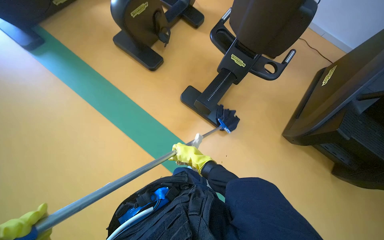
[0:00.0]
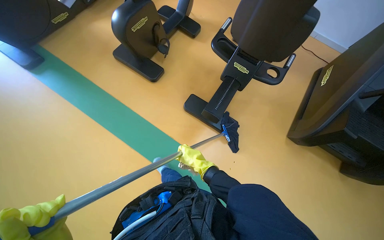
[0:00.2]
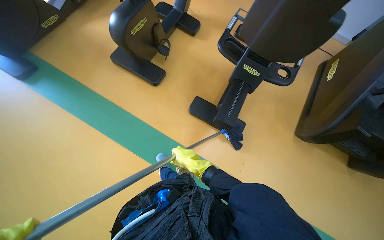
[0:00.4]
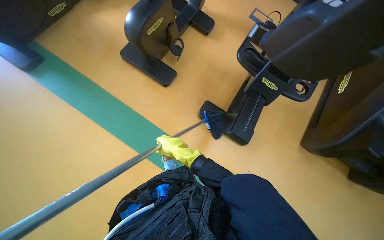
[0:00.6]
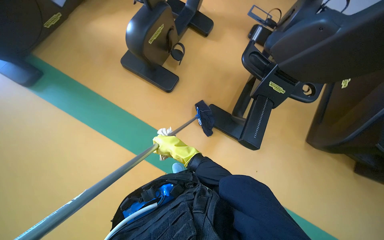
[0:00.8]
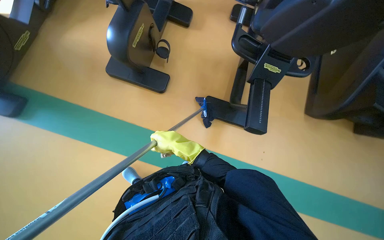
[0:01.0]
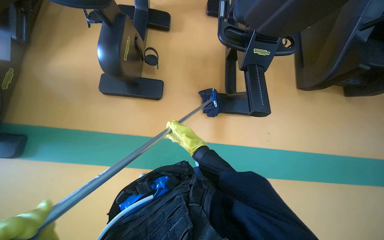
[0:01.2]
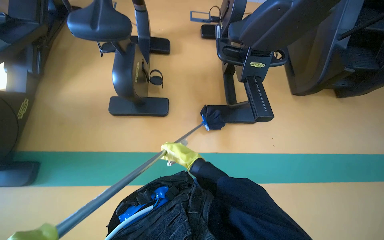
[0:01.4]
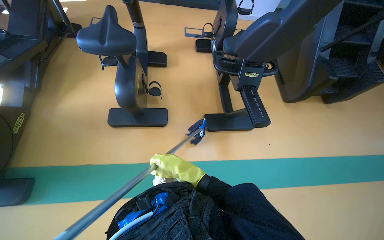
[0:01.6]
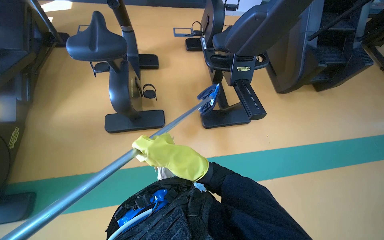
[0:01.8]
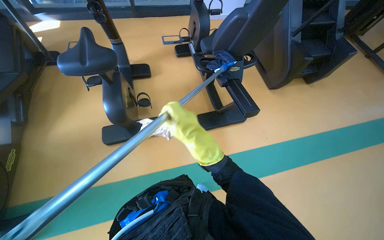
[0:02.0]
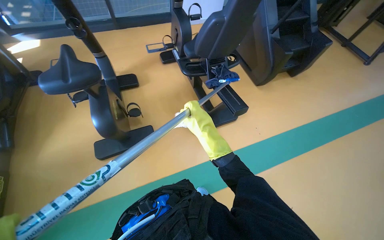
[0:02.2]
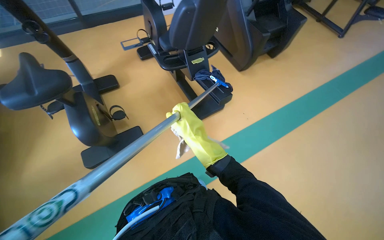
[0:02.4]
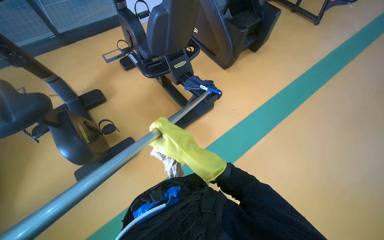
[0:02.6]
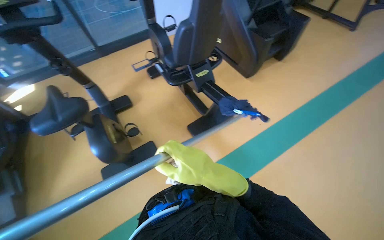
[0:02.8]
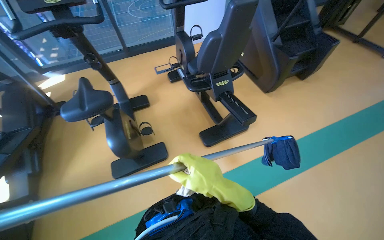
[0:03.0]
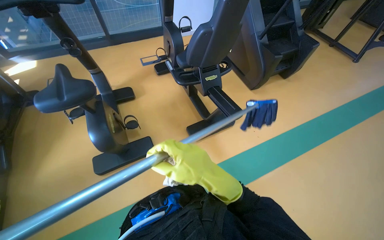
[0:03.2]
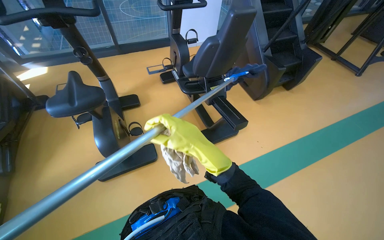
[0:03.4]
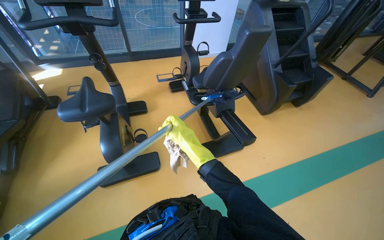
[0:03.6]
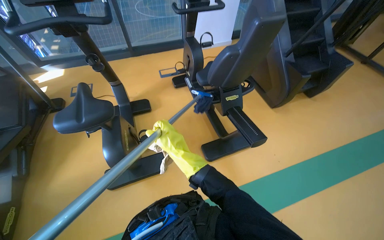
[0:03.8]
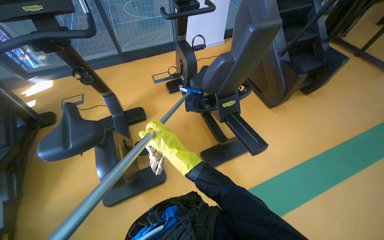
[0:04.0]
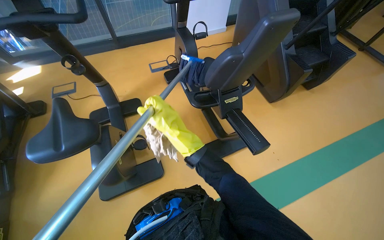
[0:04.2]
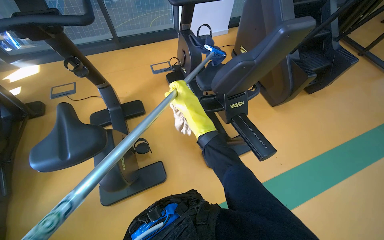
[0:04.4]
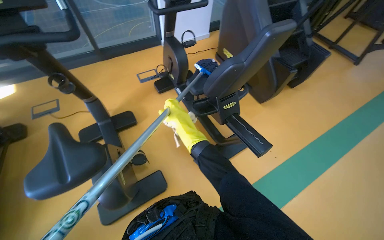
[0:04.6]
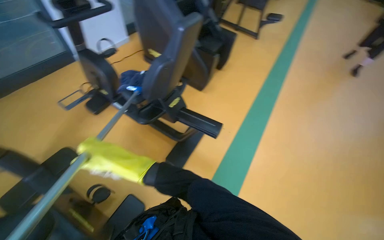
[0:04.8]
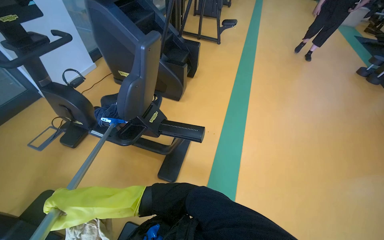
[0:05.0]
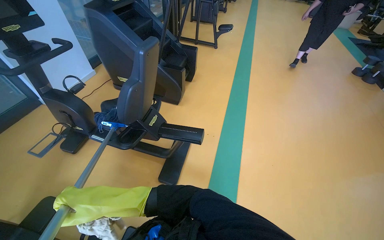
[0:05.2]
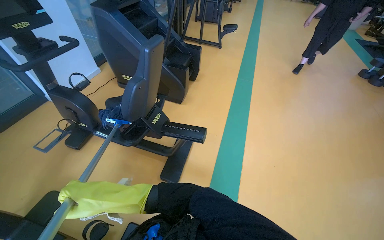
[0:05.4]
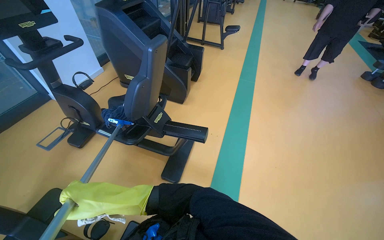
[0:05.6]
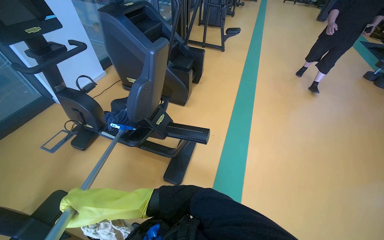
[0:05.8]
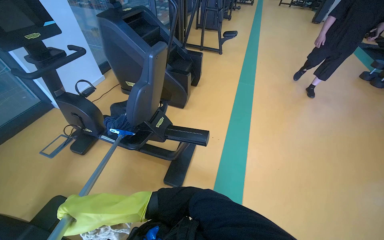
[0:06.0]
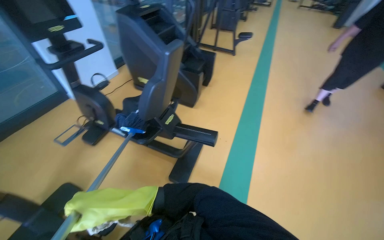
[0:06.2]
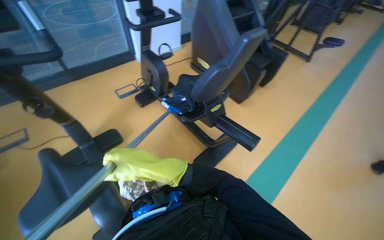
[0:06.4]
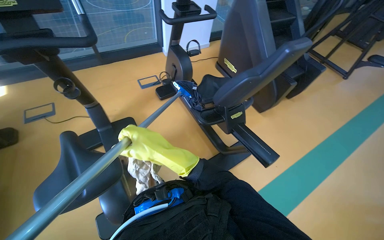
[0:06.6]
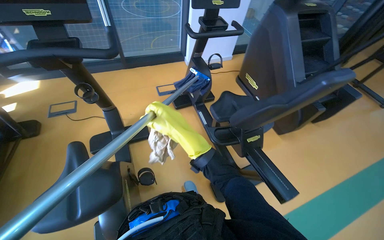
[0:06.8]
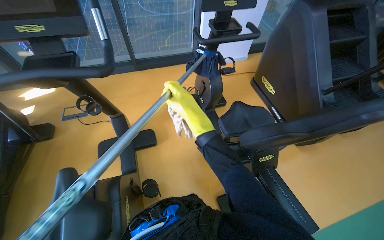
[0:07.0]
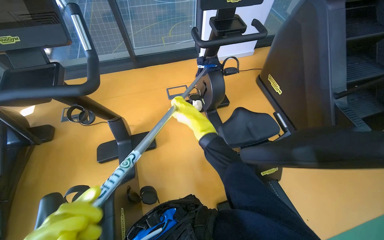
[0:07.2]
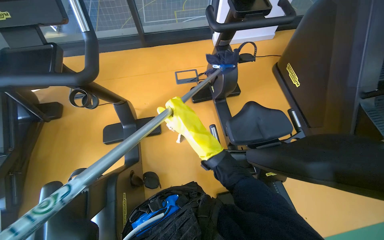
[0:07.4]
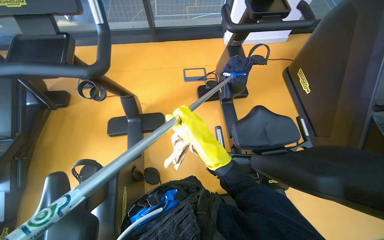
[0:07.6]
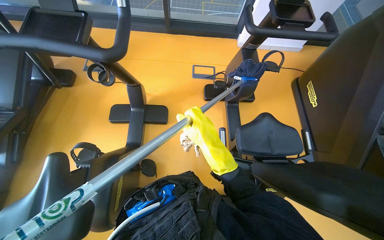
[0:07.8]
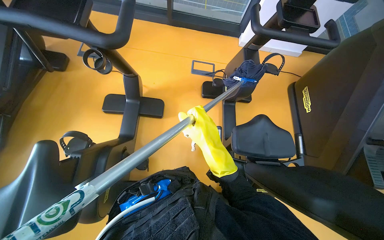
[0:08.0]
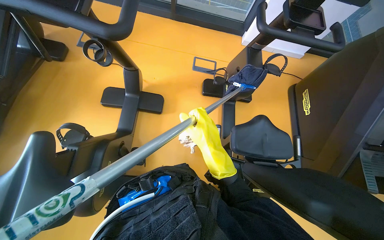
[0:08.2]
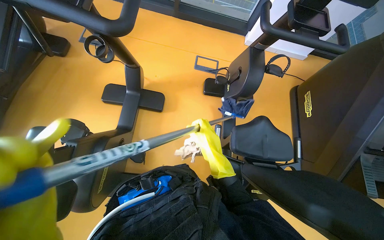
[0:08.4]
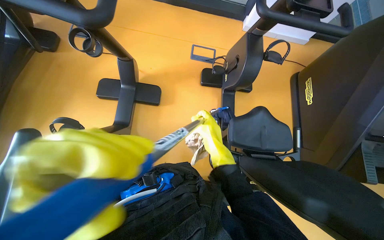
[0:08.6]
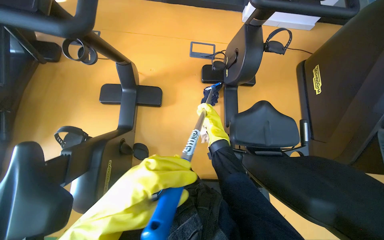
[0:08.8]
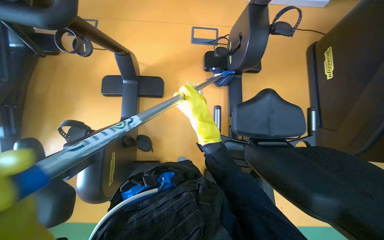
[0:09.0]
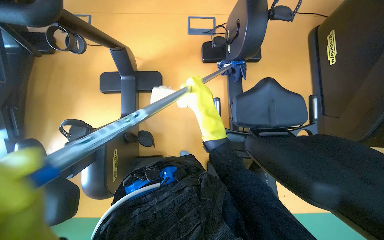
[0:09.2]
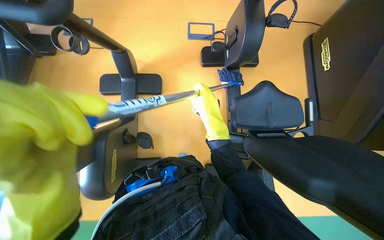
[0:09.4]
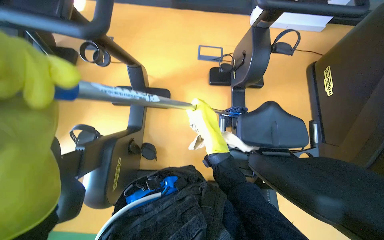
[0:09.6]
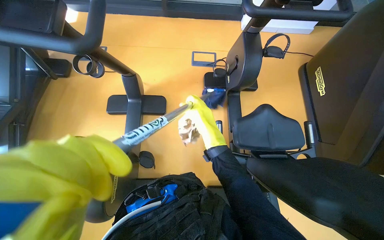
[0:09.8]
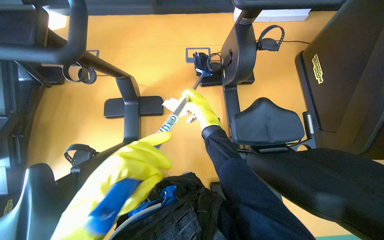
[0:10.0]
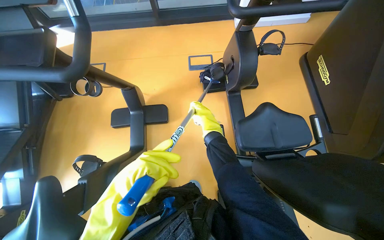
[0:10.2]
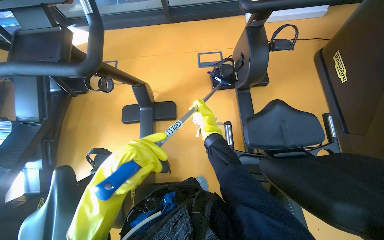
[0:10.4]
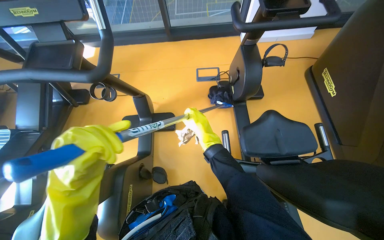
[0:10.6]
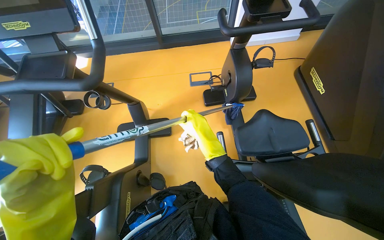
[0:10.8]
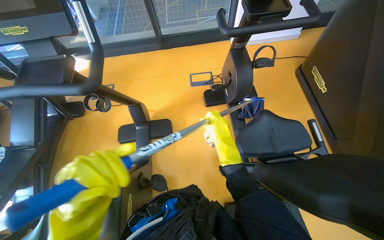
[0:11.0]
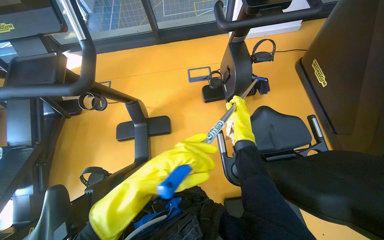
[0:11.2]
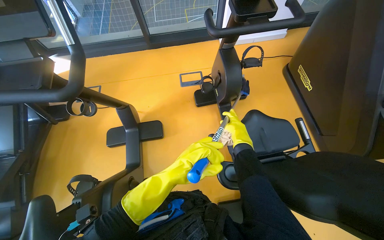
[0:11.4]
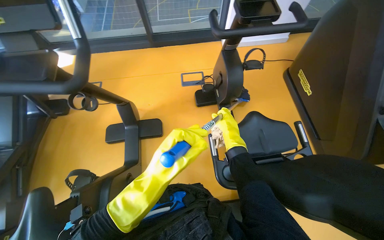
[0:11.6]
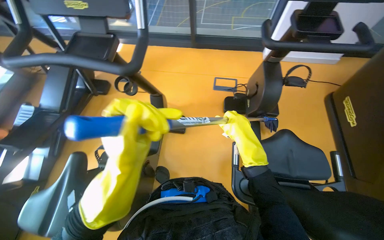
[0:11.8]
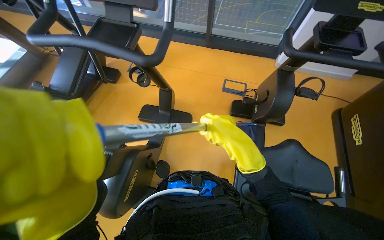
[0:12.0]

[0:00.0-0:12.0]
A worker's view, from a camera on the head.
Job: wiping surfaces.
The whole recording: Cleaning gym equipment. The worker cleans various gym machines, including a stair climber and stationary bikes, using a long-handled tool and a cloth.
0:00.0 to 0:01.6: The wearer moves about 80 cm. The wearer's head swings some 40 degrees to the right.
0:01.6 to 0:03.0: The right hand heads to the right and nearer to the camera, covering some 15 cm.
0:03.0 to 0:04.4: The right hand travels farther from the camera, up the picture and to the left by roughly 60 cm.
0:04.4 to 0:06.0: The head turns to the right by about 50 degrees.
0:06.0 to 0:07.6: The camera travels approximately 50 cm. The head turns to the left by some 65 degrees. The wearer looks some 15 degrees further downward.
0:07.6 to 0:09.0: The view tilts about 10 degrees downward. The right hand goes some 15 cm farther from the camera.
0:10.4 to 0:12.0: The right hand goes nearer and farther, about 20 cm each way, reversing 2 times. The left hand shifts some 10 cm nearer to the camera.

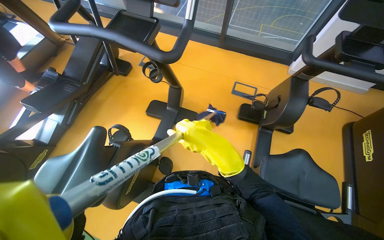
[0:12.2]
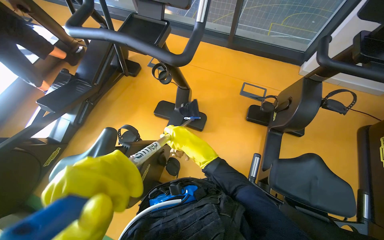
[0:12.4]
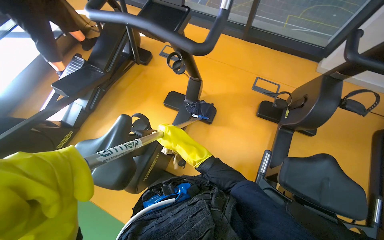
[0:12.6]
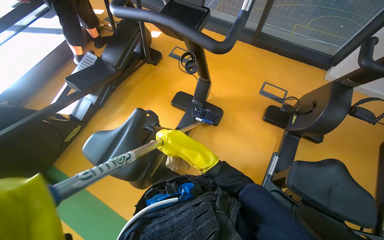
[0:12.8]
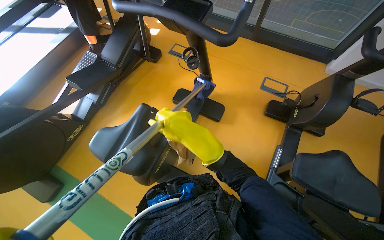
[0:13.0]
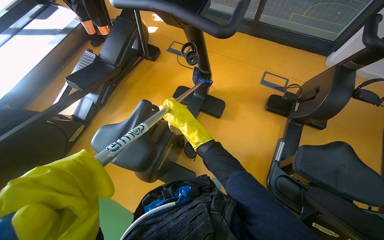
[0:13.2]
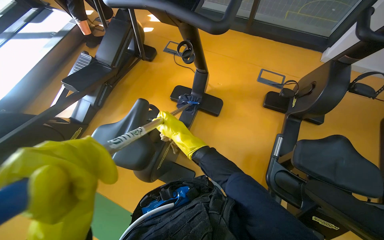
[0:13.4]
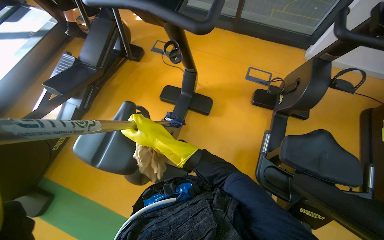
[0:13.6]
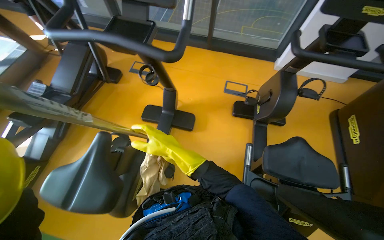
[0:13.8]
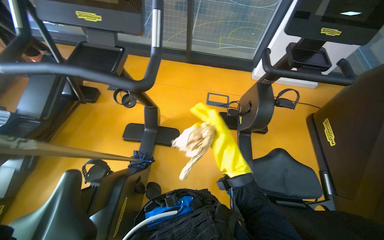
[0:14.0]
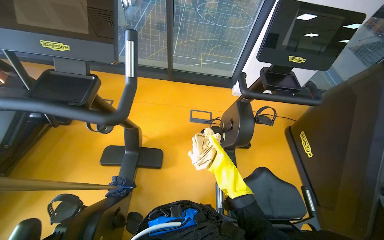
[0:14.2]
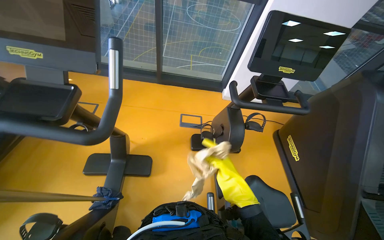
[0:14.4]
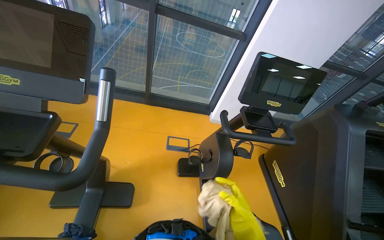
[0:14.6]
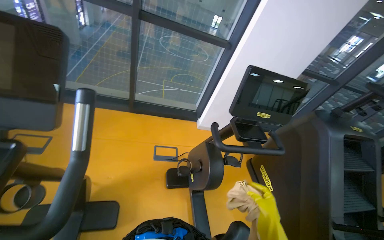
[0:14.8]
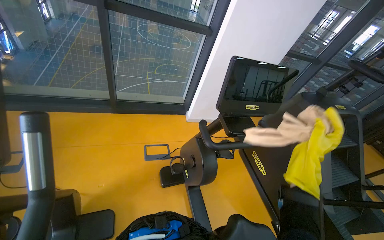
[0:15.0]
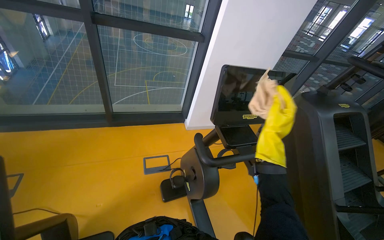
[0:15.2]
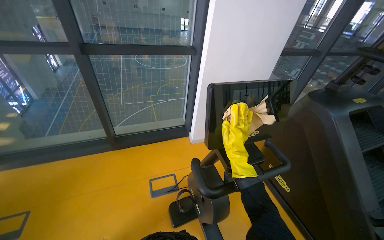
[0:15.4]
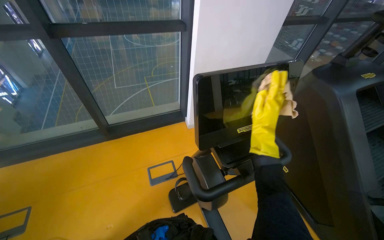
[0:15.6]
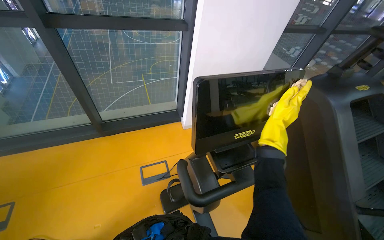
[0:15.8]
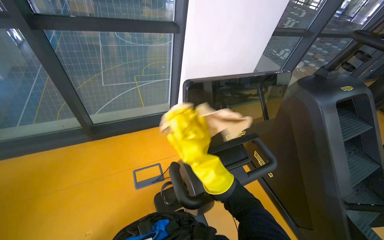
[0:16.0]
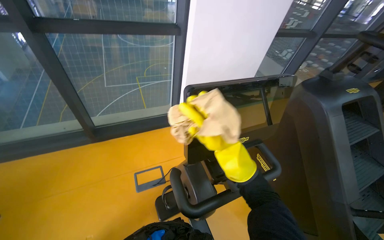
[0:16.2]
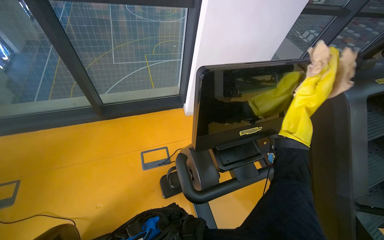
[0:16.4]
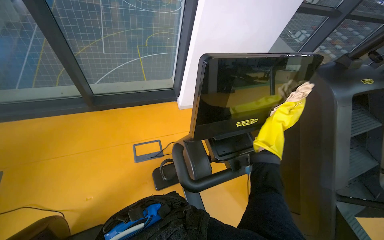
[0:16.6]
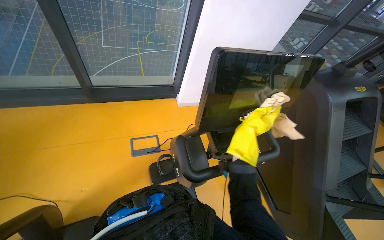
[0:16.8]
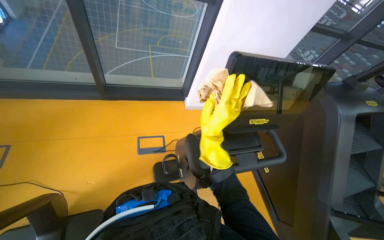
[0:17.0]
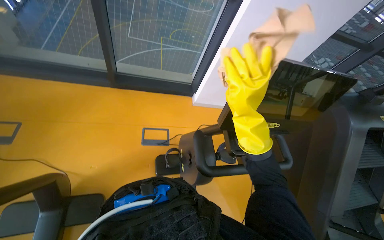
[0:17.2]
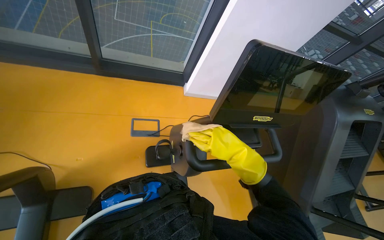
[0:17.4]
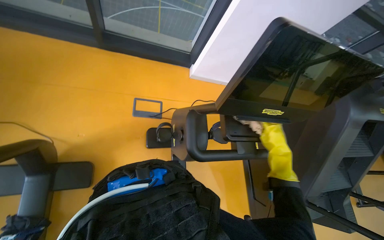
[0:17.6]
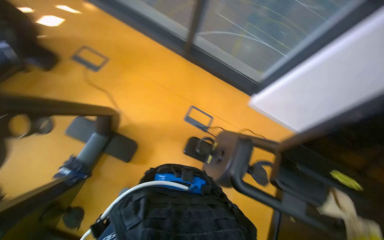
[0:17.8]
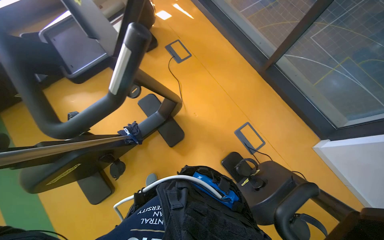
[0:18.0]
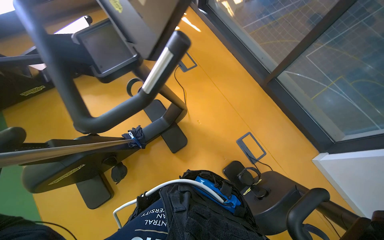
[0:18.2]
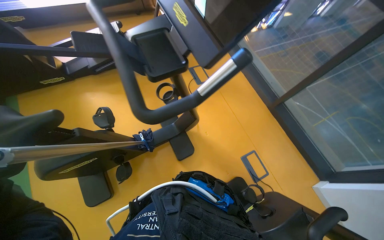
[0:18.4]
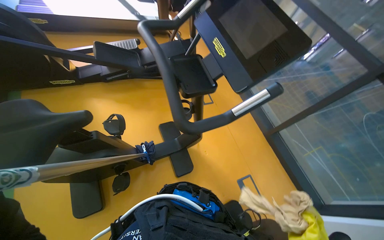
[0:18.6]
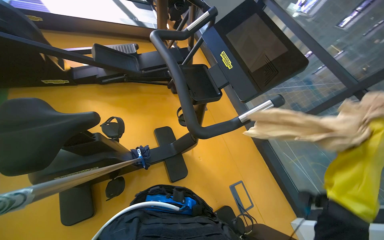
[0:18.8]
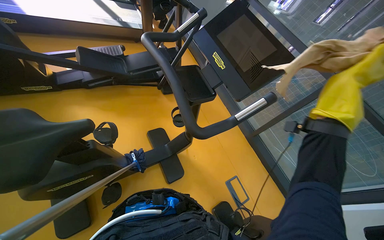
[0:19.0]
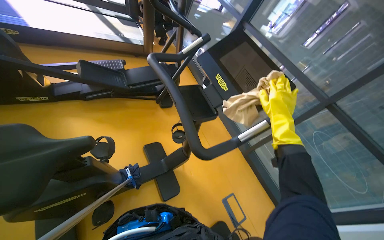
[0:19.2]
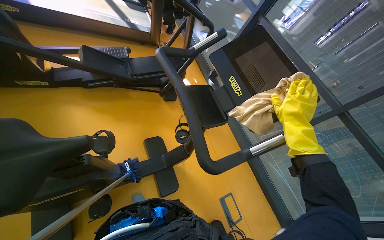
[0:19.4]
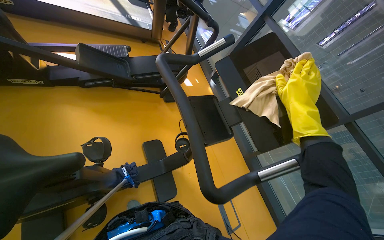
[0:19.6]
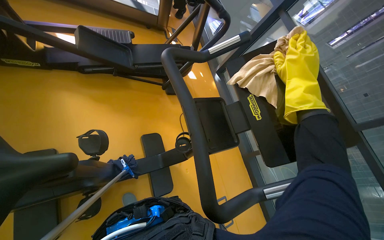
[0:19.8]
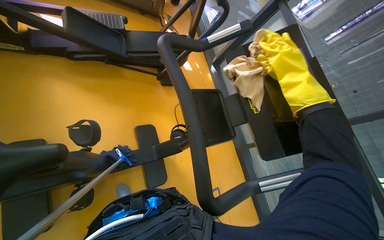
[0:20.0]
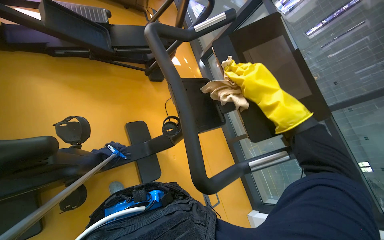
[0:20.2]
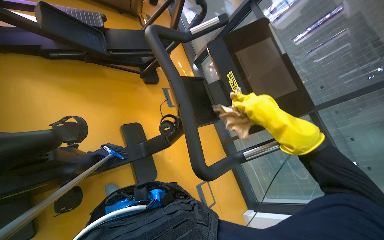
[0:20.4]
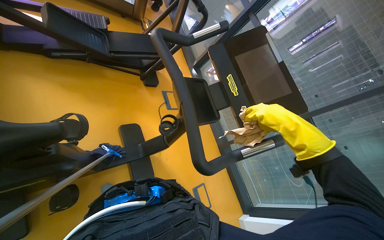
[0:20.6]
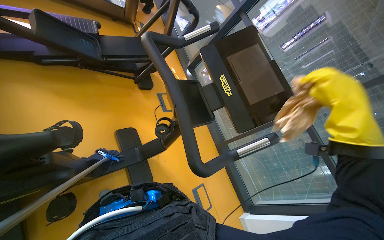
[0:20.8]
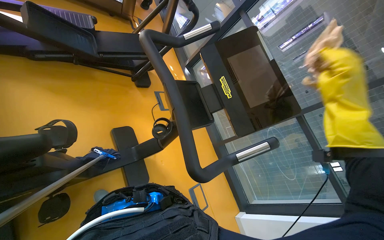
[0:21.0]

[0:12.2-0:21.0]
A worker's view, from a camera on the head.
Job: wiping surfaces.
The whole recording: Cleaning gym equipment. The worker cleans various gym machines, including a stair climber and stationary bikes, using a long-handled tool and a cloth.
0:12.2 to 0:13.6: The right hand shifts some 25 cm to the left.
0:13.6 to 0:15.2: The head travels about 50 cm. The head rotates approximately 40 degrees to the right. The view tips upward by approximately 20 degrees.
0:15.2 to 0:16.6: The view tilts roughly 15 degrees downward.
0:16.6 to 0:18.0: The head rotates approximately 75 degrees to the left.
0:18.0 to 0:19.6: The camera pitches upward, by about 15 degrees.
0:19.6 to 0:21.0: The right hand moves nearer to the camera and to the right, approximately 20 cm.
